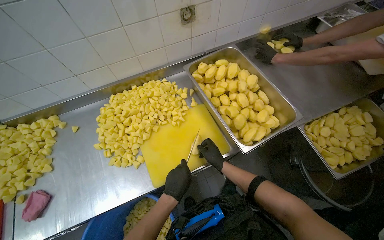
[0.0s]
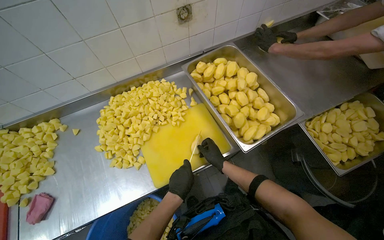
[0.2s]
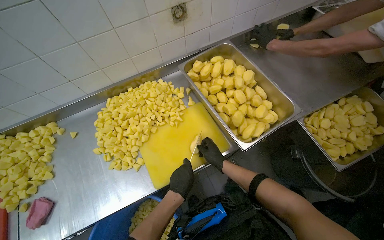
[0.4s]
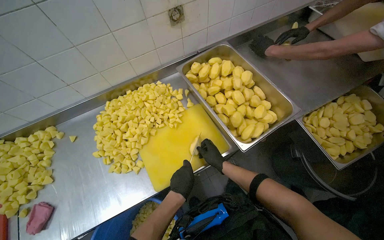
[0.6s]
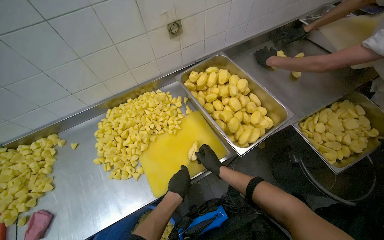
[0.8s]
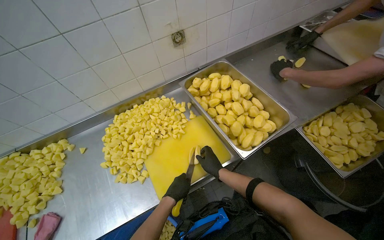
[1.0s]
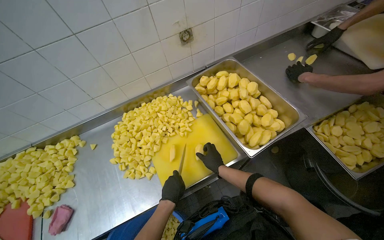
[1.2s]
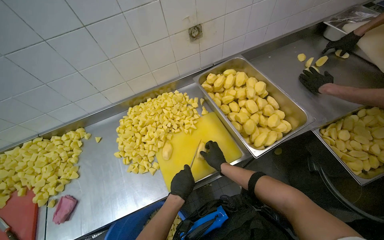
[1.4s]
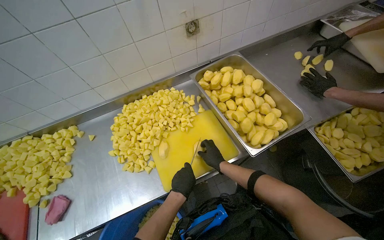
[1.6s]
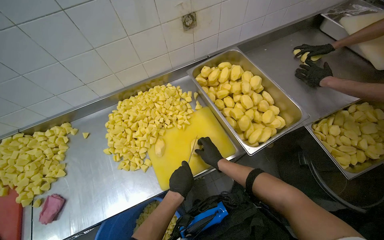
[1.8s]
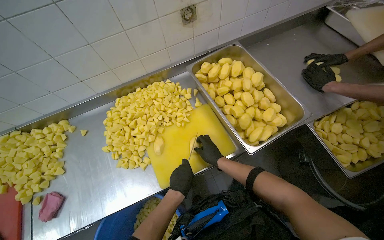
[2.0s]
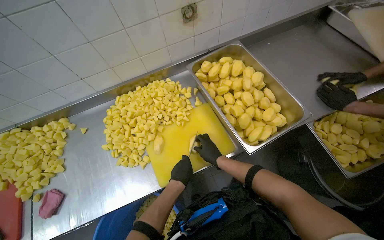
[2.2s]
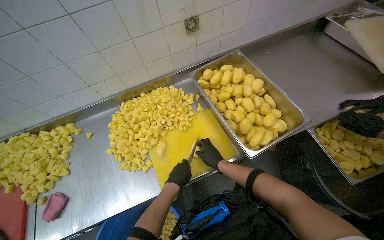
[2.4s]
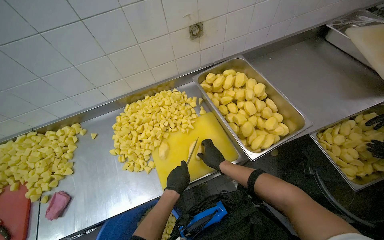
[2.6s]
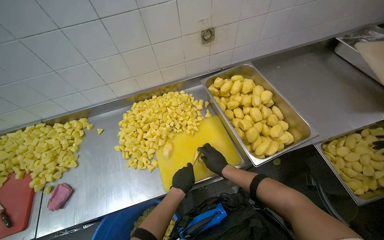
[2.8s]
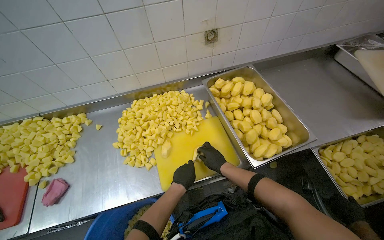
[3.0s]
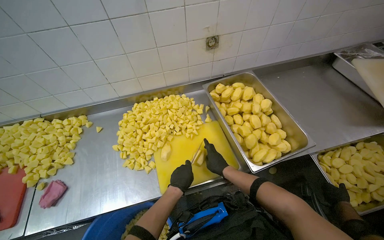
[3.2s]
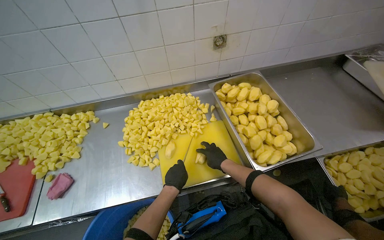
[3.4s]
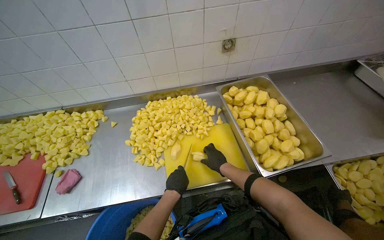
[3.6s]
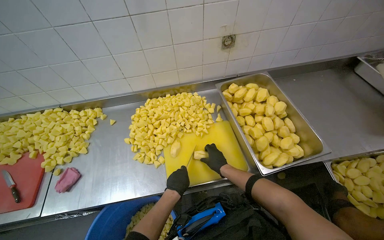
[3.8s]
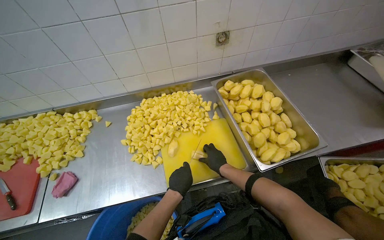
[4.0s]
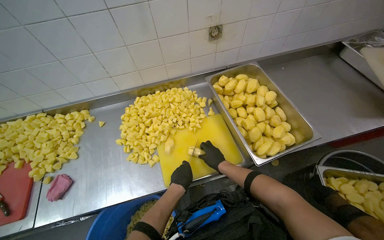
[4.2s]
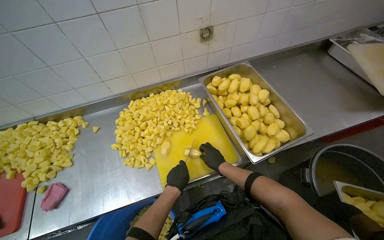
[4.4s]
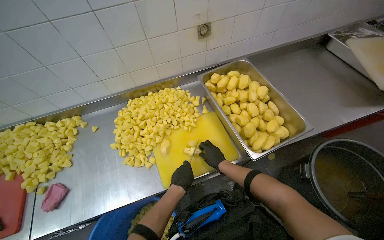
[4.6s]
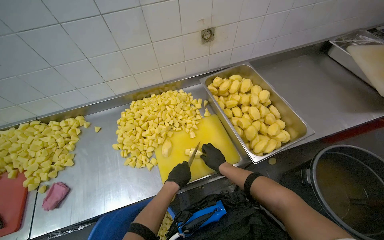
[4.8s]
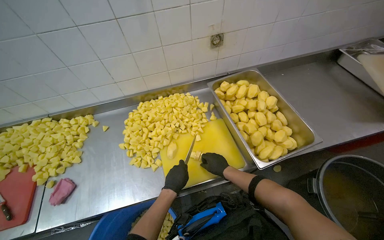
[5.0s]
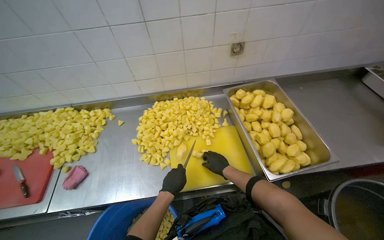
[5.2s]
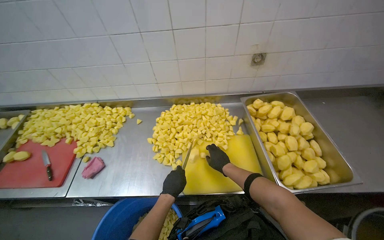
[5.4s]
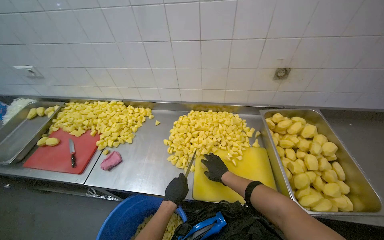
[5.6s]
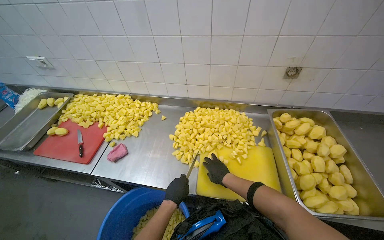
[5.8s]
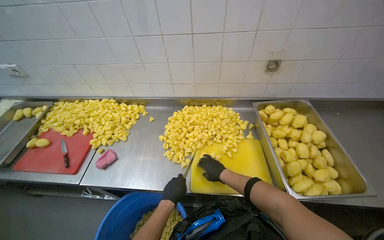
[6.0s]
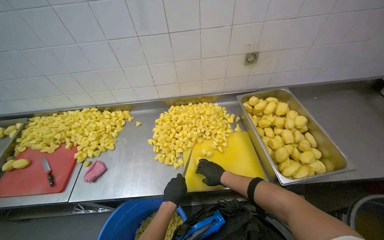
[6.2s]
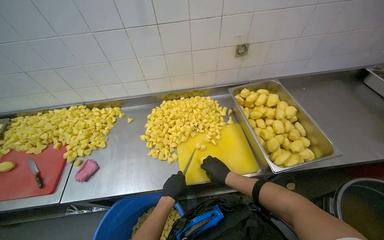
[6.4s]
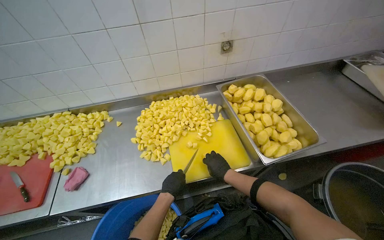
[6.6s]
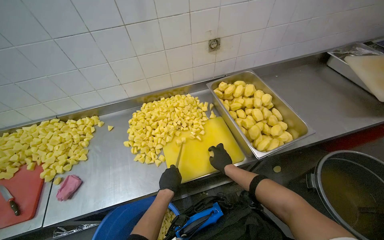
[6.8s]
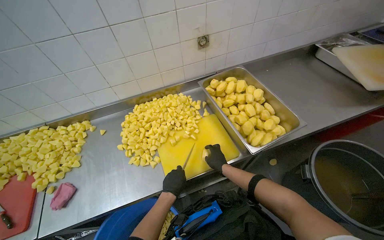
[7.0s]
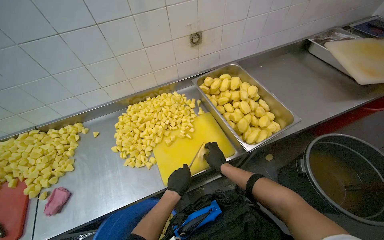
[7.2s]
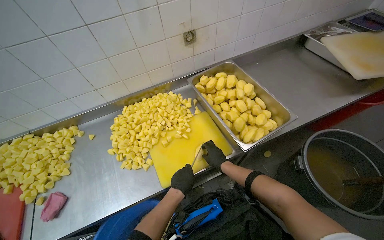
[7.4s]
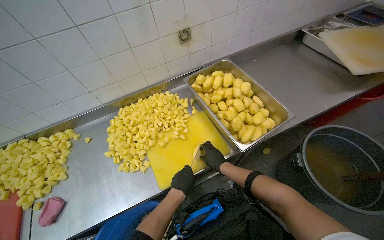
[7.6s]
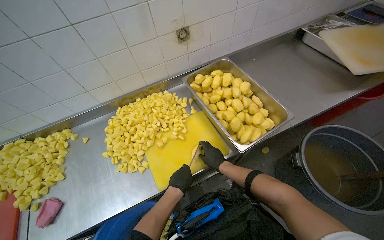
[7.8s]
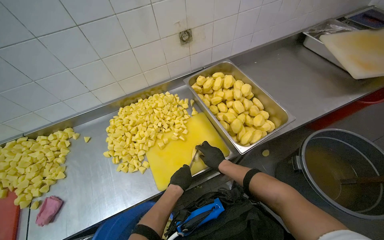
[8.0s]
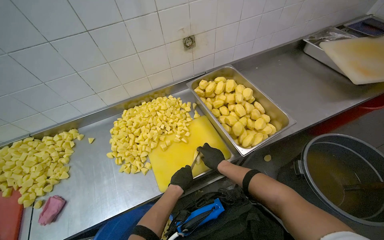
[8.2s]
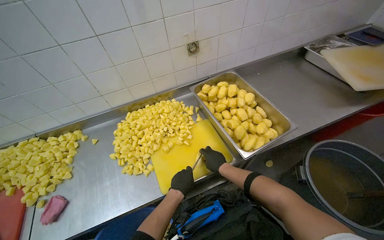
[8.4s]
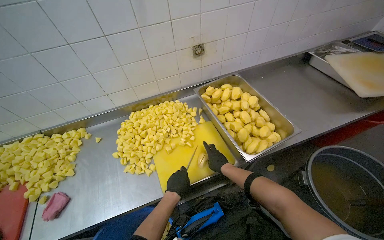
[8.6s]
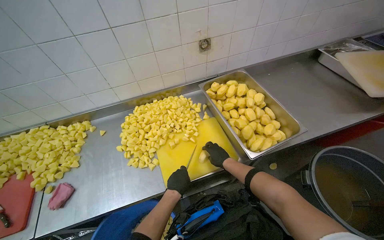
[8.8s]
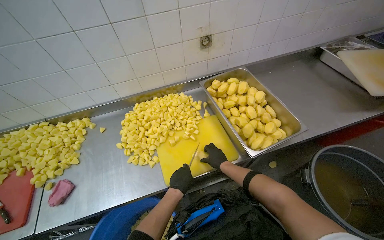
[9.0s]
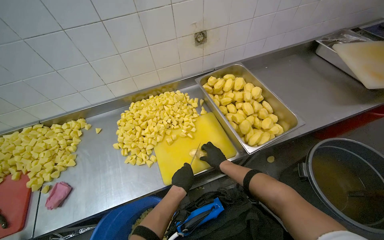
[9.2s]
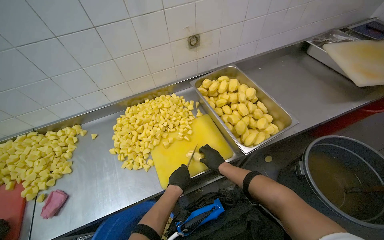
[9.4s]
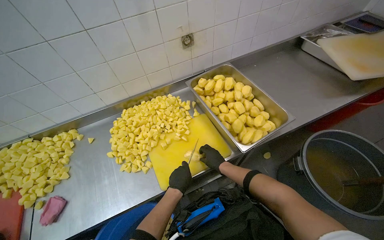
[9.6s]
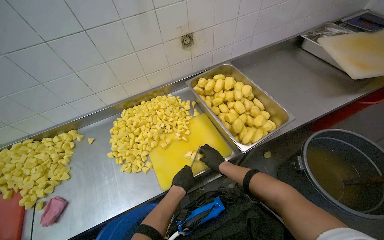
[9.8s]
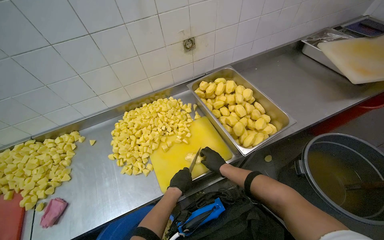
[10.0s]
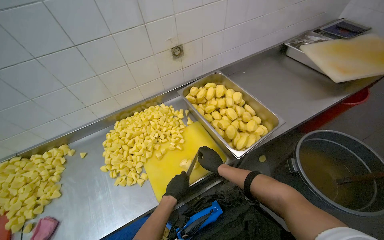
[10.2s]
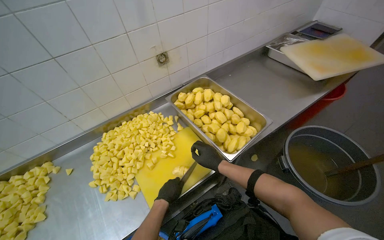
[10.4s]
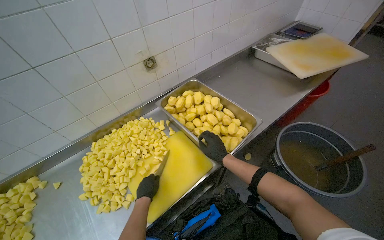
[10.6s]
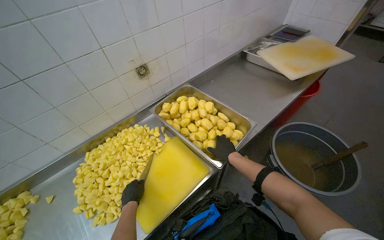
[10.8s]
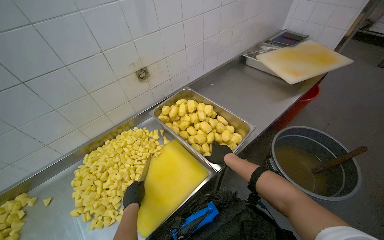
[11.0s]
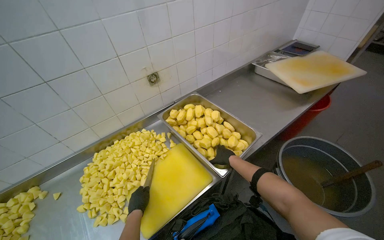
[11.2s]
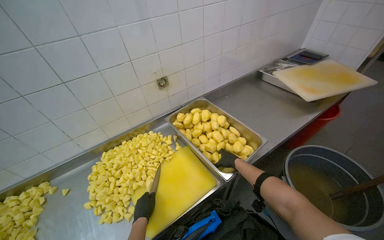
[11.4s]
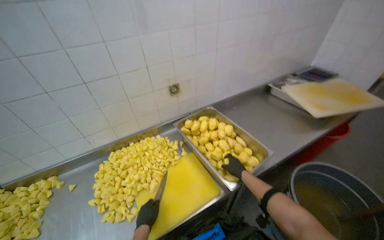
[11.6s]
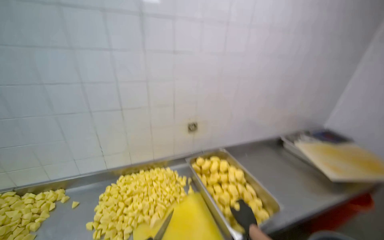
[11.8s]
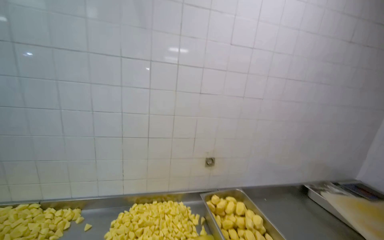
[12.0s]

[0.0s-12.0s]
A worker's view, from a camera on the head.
Job: preparing food.
The whole recording: Cutting peeled potatoes into cubes. The worker continues cutting peeled potatoes into cubes on a yellow cutting board.
0.0s to 3.0s: The hands stay close to where they were, moving slightly.
3.0s to 4.4s: The hands make small movements and keep their place.
4.4s to 6.0s: The head turns to the left by about 20 degrees. The right hand moves nearer to the camera, approximately 10 cm.
6.0s to 7.6s: The head turns to the right by approximately 30 degrees.
7.6s to 9.0s: The hands work in one place, with small movements.
10.4s to 12.0s: The wearer's head swings about 25 degrees to the left. The view tips upward by about 40 degrees.

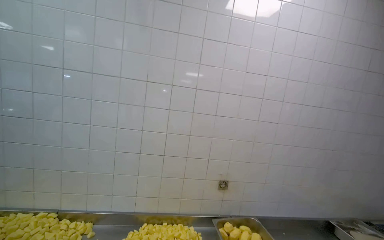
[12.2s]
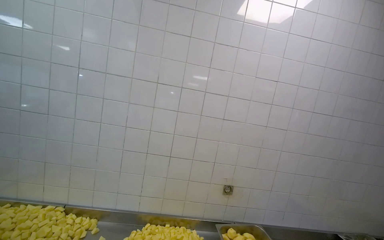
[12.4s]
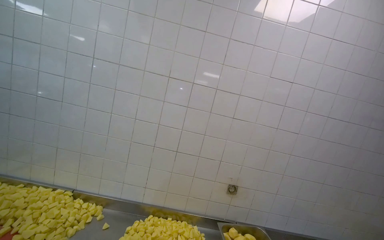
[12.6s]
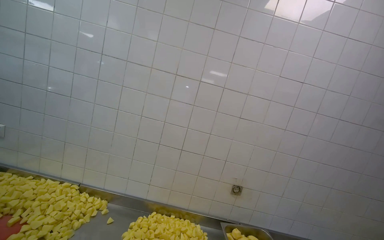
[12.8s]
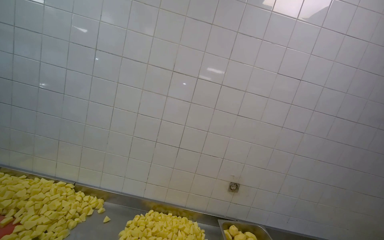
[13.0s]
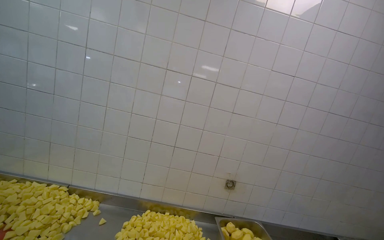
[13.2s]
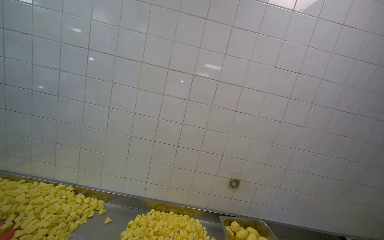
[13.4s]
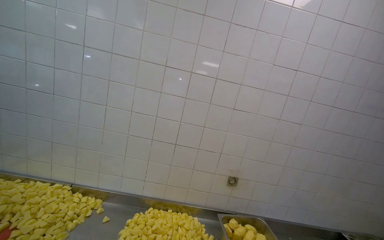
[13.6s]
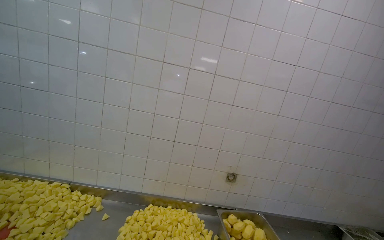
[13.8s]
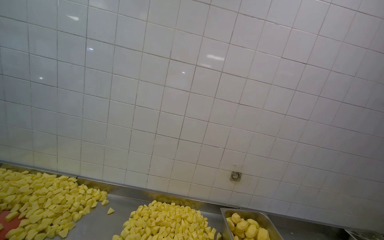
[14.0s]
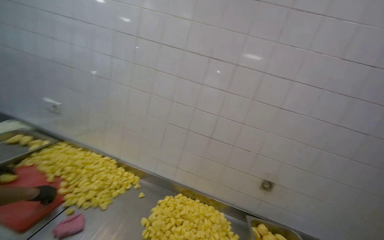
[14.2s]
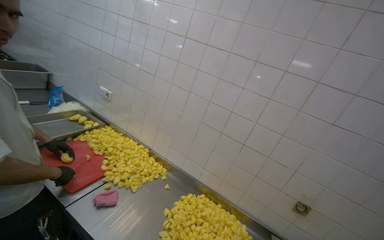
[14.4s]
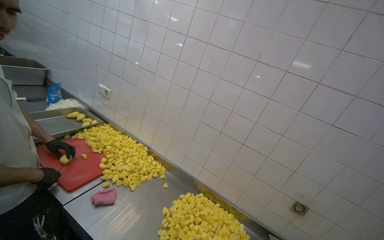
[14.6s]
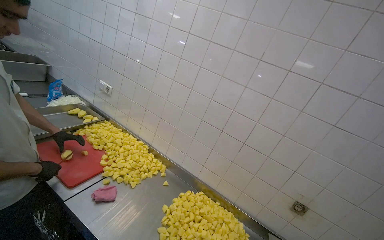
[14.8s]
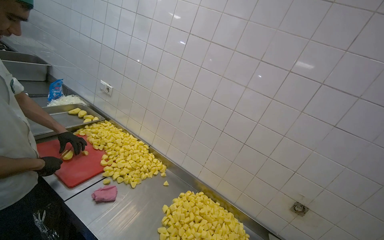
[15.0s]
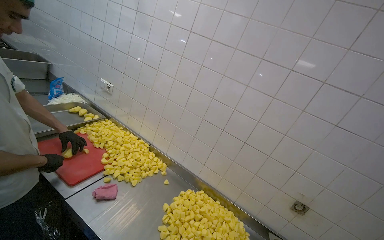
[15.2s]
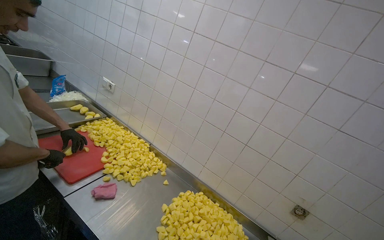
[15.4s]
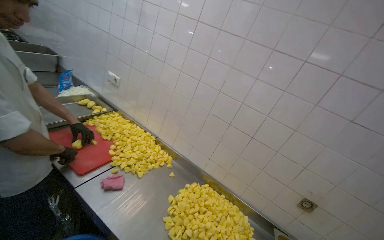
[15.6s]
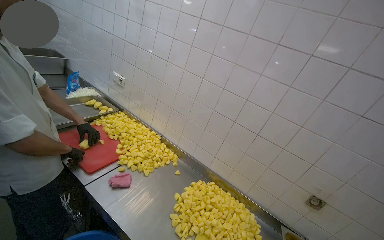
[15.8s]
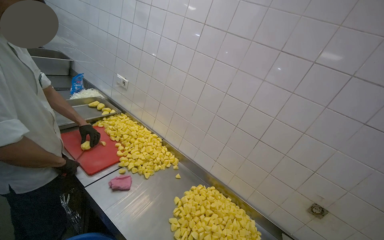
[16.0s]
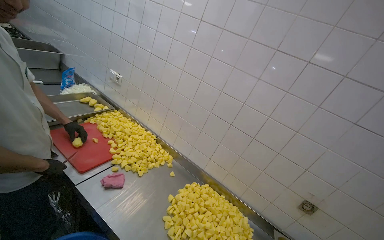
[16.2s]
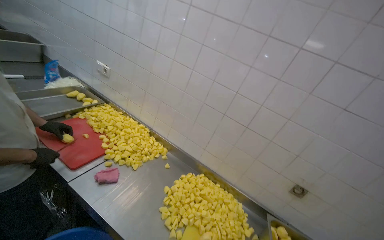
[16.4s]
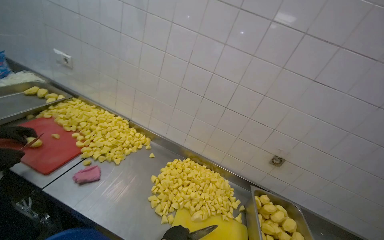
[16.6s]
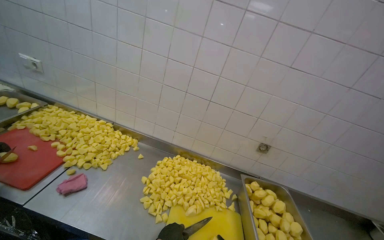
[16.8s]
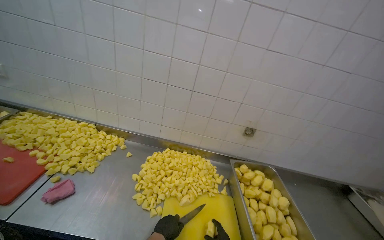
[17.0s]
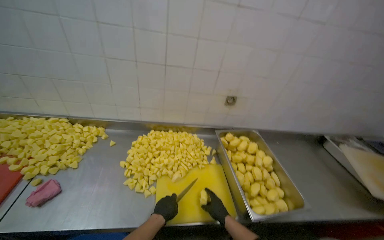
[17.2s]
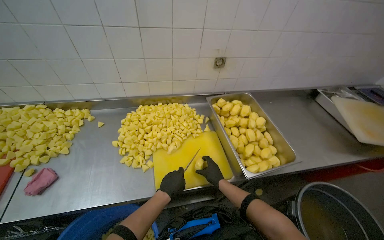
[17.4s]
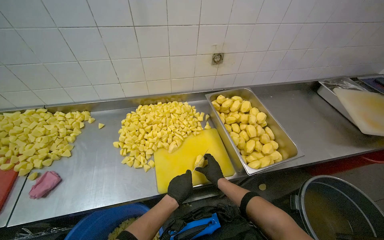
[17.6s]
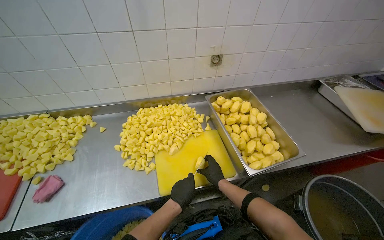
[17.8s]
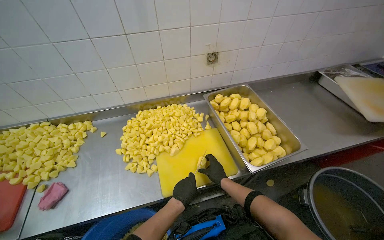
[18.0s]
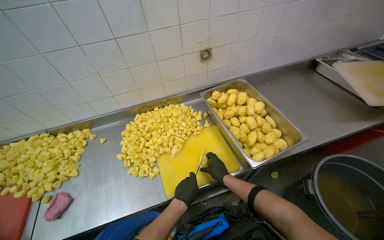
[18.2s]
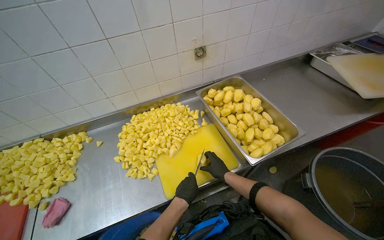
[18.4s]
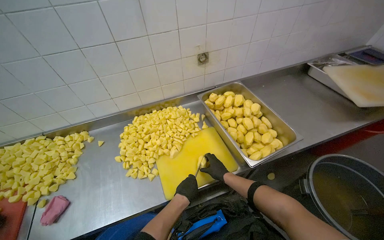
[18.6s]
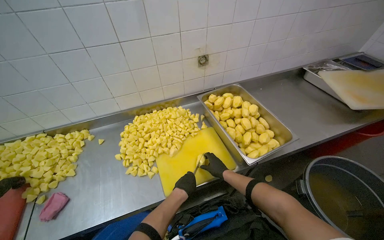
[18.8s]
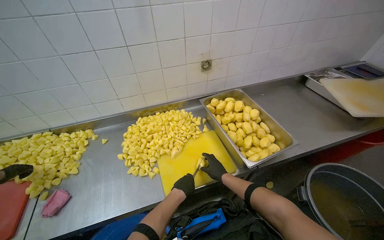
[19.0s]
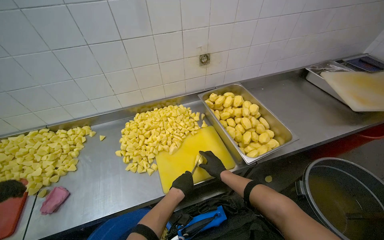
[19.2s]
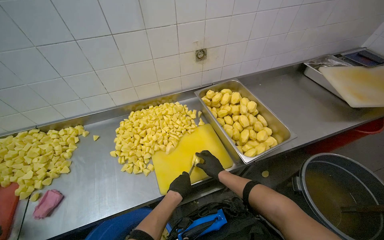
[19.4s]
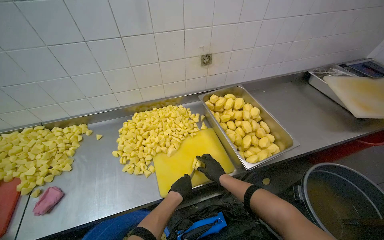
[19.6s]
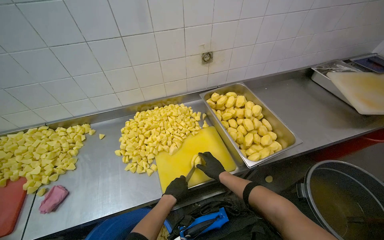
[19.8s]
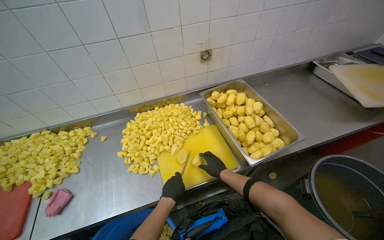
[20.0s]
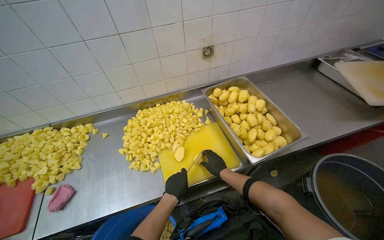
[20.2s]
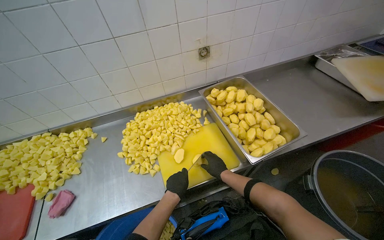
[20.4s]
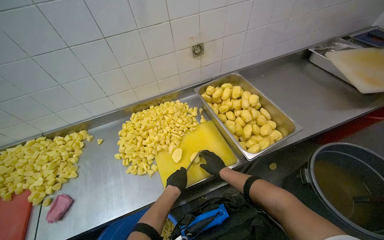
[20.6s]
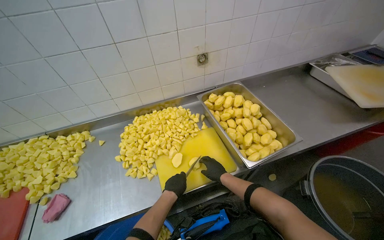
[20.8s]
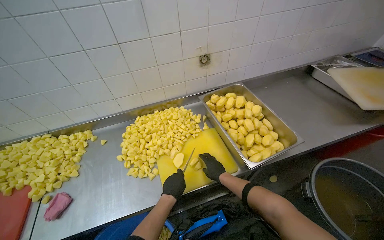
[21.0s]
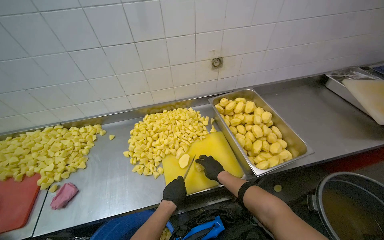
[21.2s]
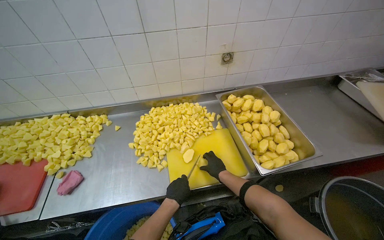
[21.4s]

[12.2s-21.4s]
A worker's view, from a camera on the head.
Job: preparing food.
The whole recording: Cutting peeled potatoes into cubes. The worker continues cutting peeled potatoes into cubes on a yellow cutting board.
13.8s to 15.2s: The wearer's head swings roughly 30 degrees to the left.
15.2s to 16.8s: The wearer looks roughly 15 degrees further downward.
16.8s to 18.4s: The camera pitches downward, by roughly 25 degrees. The scene turns roughly 35 degrees counterclockwise in the picture.
18.4s to 21.4s: The hands stay close to where they were, moving slightly.
